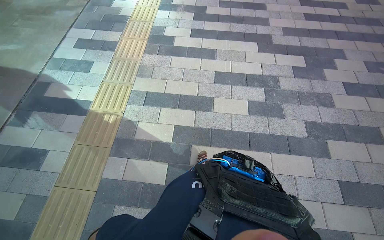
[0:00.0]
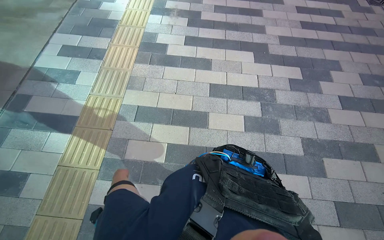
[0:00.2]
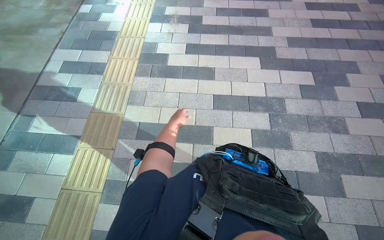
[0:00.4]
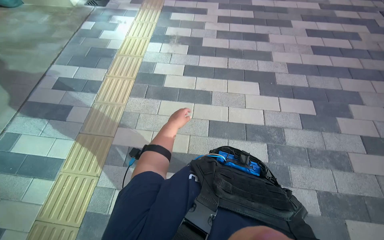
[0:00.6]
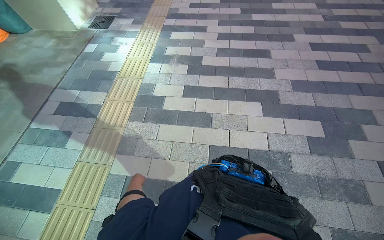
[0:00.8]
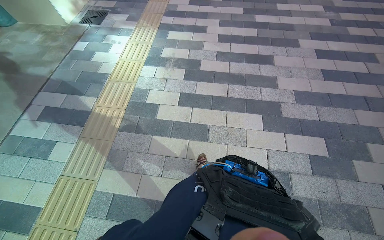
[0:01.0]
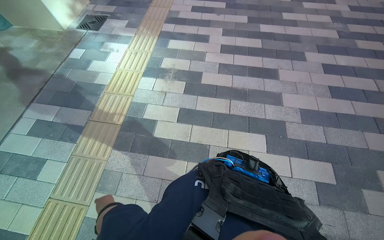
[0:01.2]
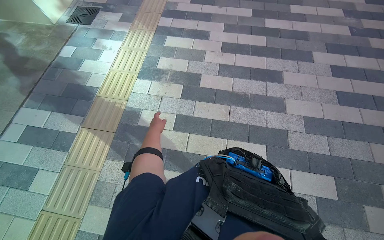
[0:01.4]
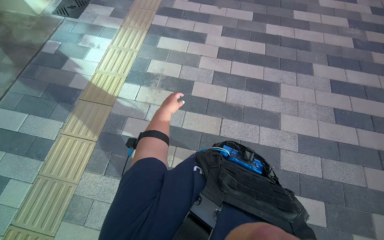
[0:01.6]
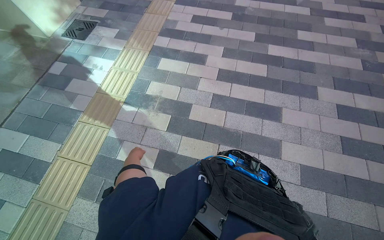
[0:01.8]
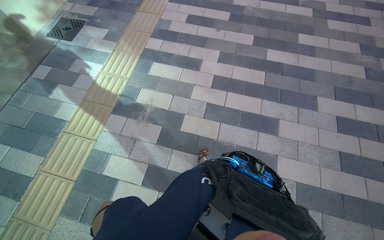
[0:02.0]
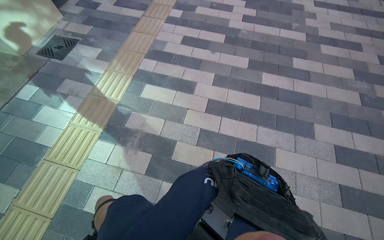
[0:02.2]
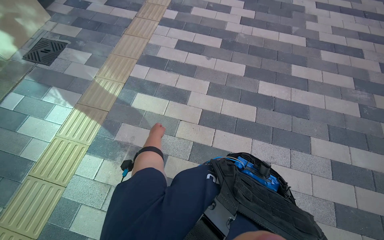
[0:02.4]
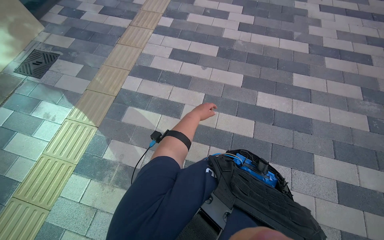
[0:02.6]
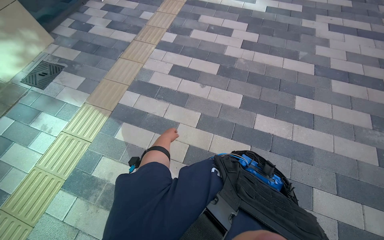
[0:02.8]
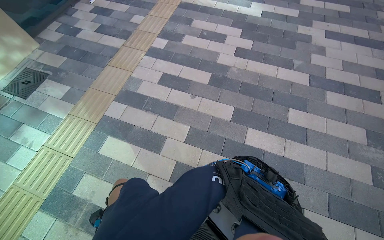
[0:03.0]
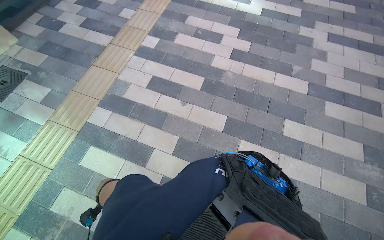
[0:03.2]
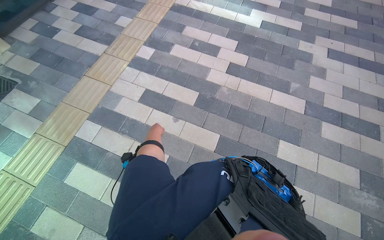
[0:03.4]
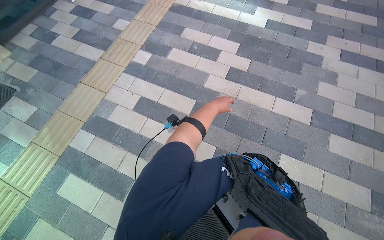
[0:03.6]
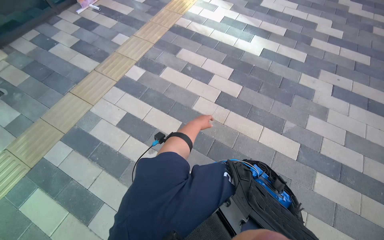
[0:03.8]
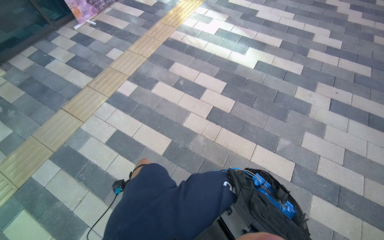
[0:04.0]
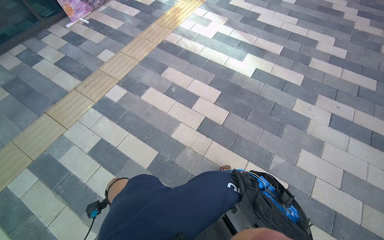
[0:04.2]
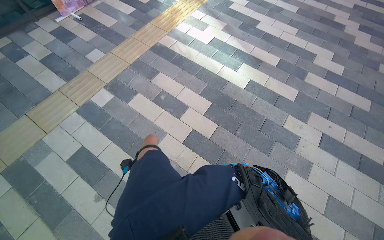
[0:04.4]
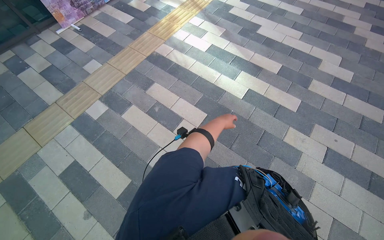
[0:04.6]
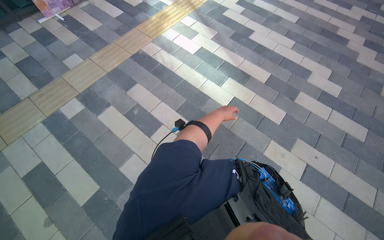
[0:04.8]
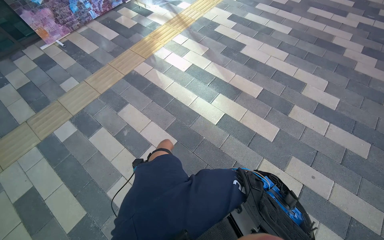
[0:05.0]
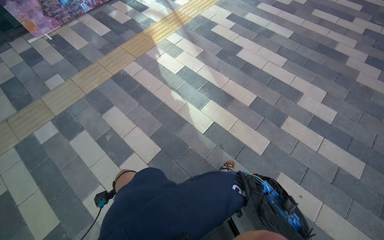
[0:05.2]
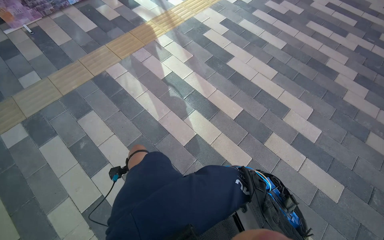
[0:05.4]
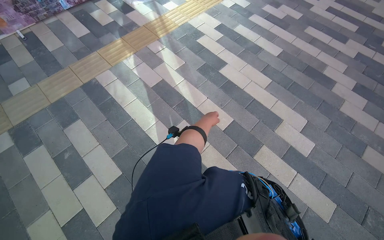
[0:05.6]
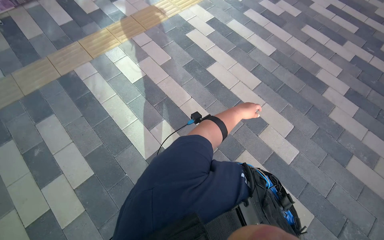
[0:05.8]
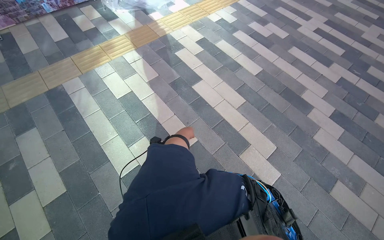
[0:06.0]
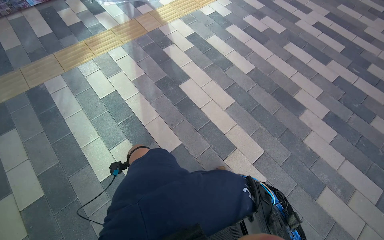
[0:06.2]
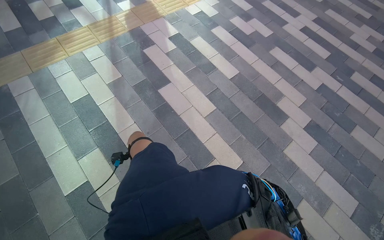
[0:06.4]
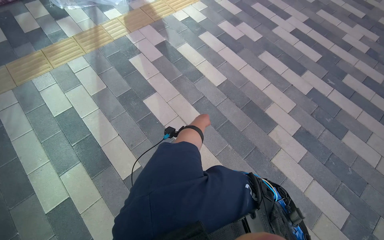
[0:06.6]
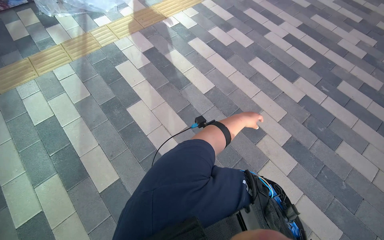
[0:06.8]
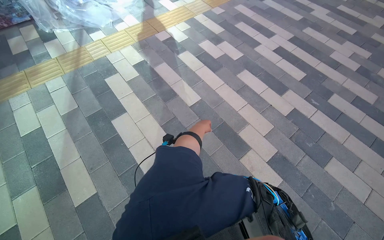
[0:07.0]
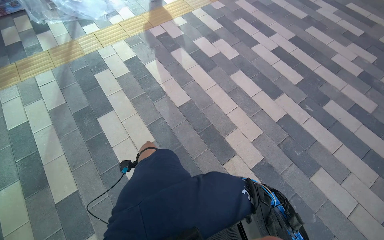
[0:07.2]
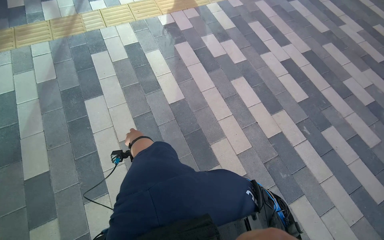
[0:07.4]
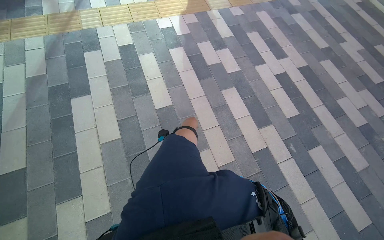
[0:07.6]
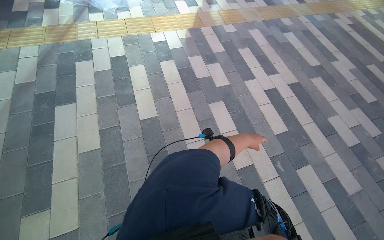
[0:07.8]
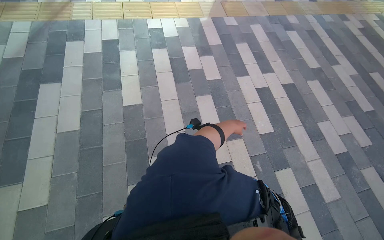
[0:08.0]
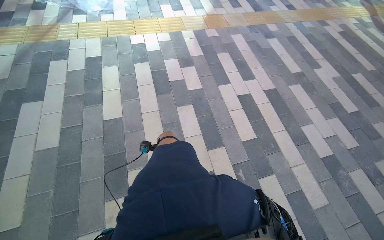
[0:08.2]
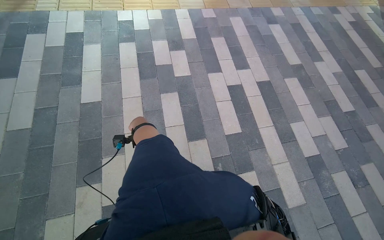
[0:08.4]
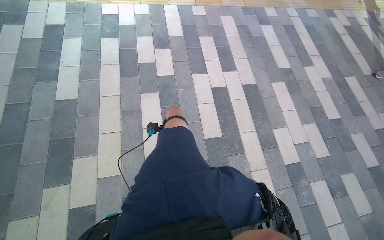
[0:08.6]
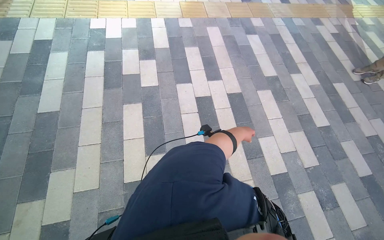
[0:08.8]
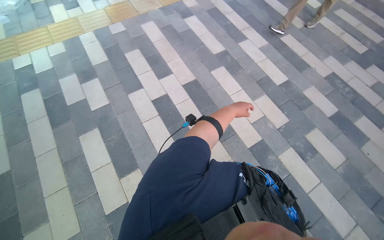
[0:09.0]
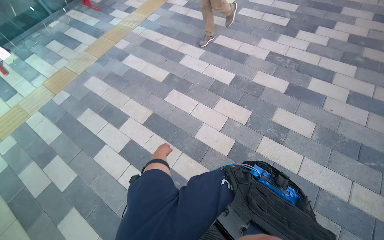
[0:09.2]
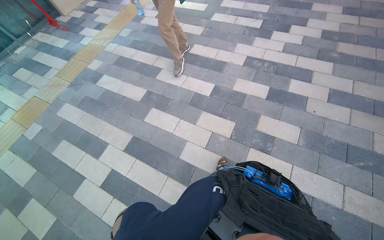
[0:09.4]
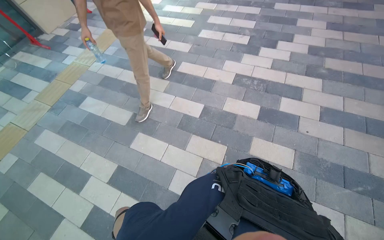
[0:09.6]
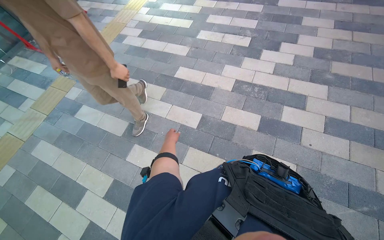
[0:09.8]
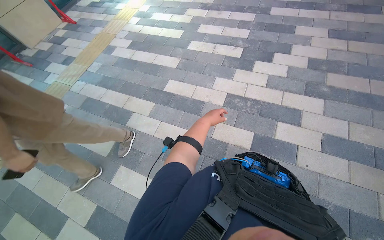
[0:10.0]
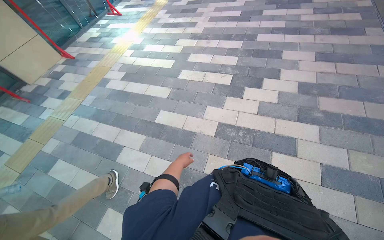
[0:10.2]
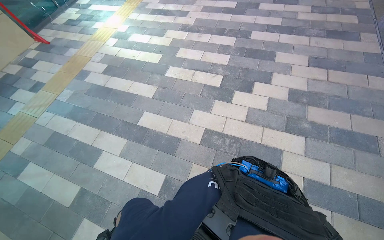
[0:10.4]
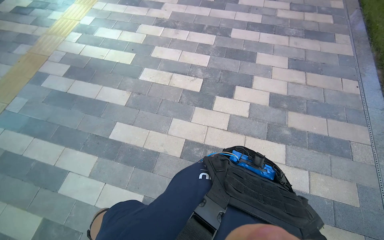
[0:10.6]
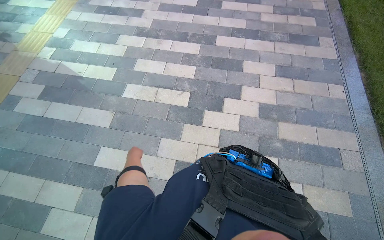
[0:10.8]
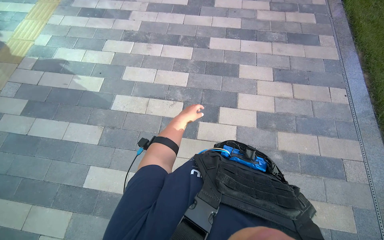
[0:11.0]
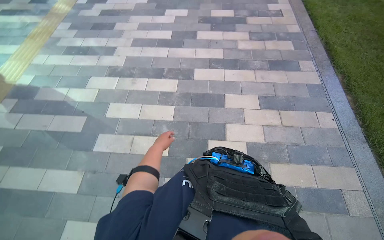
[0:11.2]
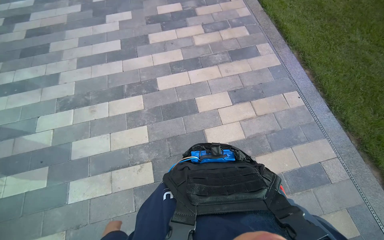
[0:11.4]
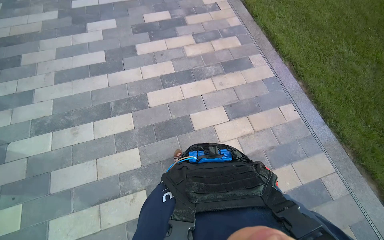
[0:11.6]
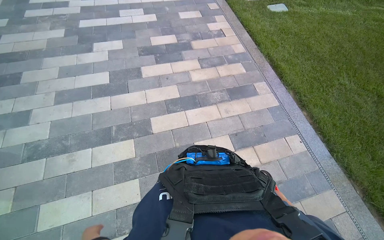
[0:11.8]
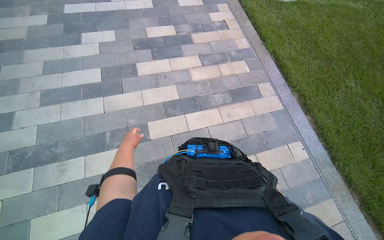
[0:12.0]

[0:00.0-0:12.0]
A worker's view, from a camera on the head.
Job: preparing cleaning supplies.
The whole recording: Walking with cleaning supplies. The worker walks through the building carrying a red bucket of cleaning supplies.
0:00.0 to 0:01.6: The camera is carried approximately 1.5 m.
0:01.6 to 0:03.0: The head travels approximately 1.5 m.
0:03.0 to 0:04.4: The camera is carried some 1.5 m.
0:04.4 to 0:06.0: The wearer moves some 1.5 m.
0:06.0 to 0:07.6: The head travels approximately 1.5 m.
0:07.6 to 0:09.0: The head travels to the right, about 1.5 m.
0:09.0 to 0:10.4: The wearer moves some 1.5 m. The scene turns some 40 degrees counterclockwise in the picture.
0:10.4 to 0:12.0: The camera is carried roughly 2 m. The wearer's head swings approximately 40 degrees to the right.

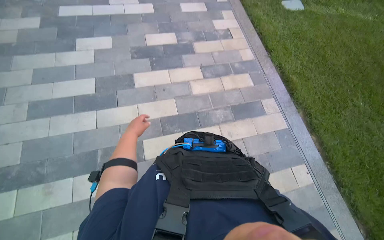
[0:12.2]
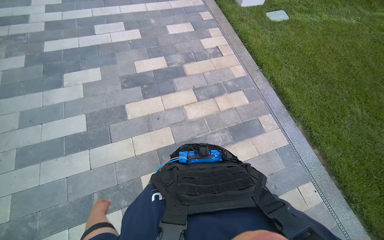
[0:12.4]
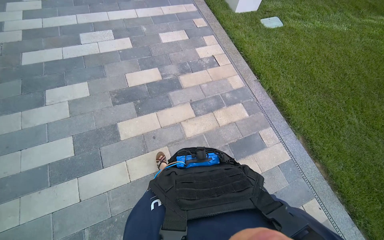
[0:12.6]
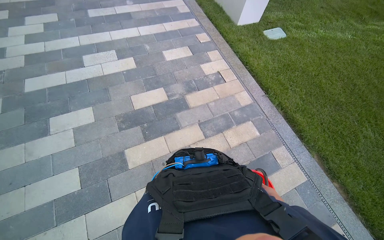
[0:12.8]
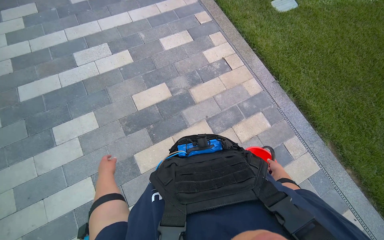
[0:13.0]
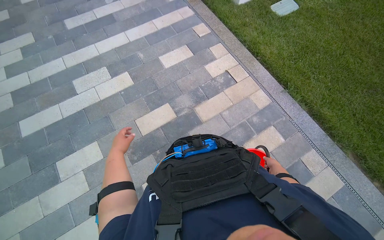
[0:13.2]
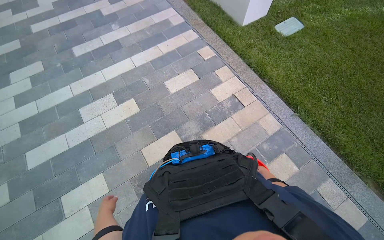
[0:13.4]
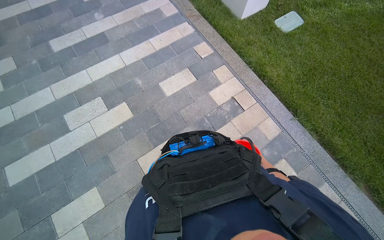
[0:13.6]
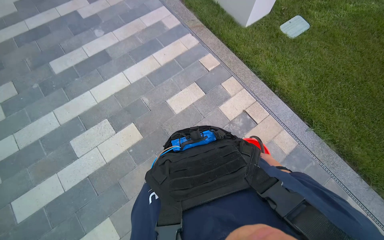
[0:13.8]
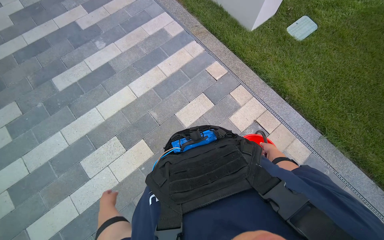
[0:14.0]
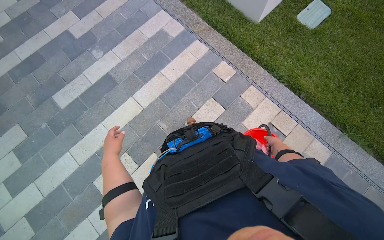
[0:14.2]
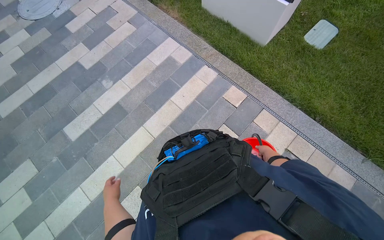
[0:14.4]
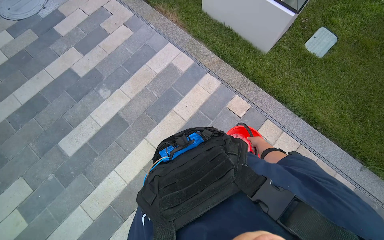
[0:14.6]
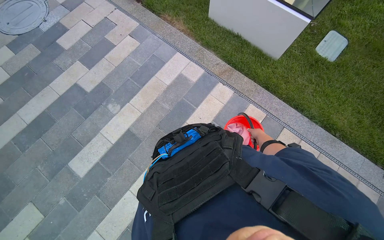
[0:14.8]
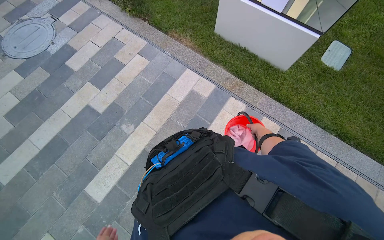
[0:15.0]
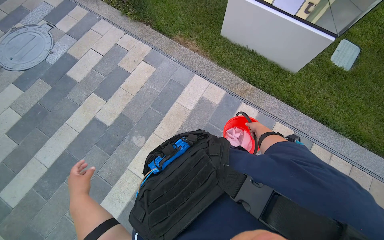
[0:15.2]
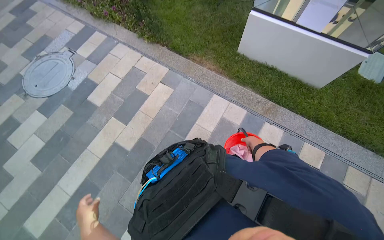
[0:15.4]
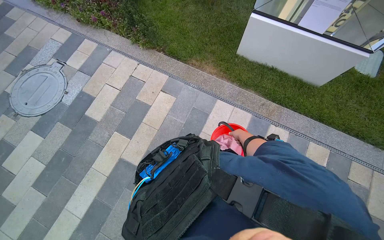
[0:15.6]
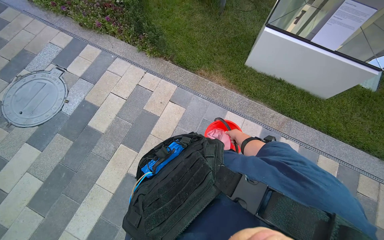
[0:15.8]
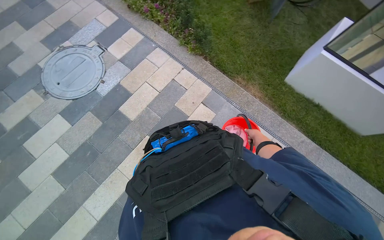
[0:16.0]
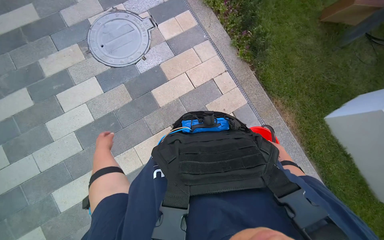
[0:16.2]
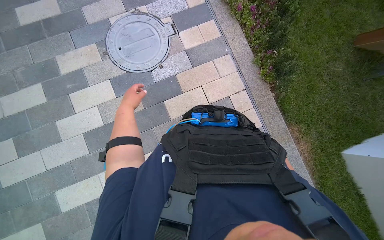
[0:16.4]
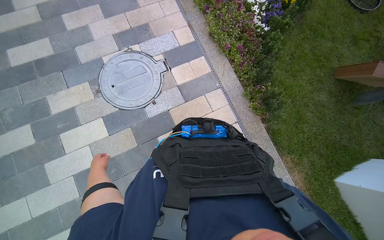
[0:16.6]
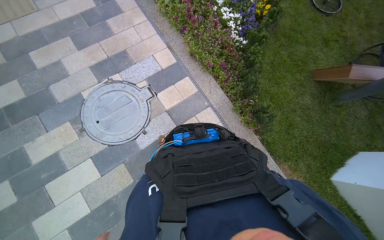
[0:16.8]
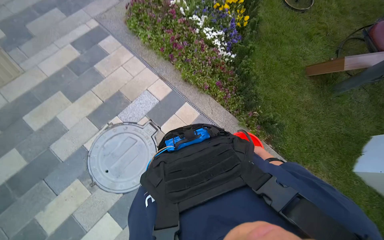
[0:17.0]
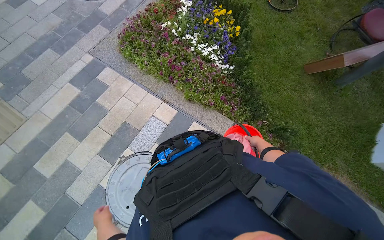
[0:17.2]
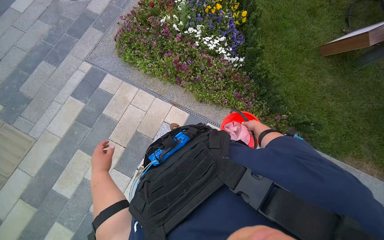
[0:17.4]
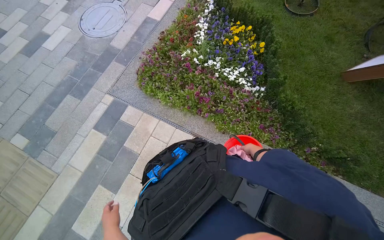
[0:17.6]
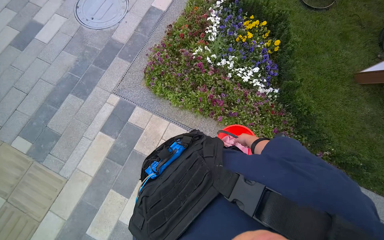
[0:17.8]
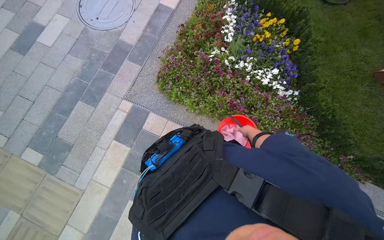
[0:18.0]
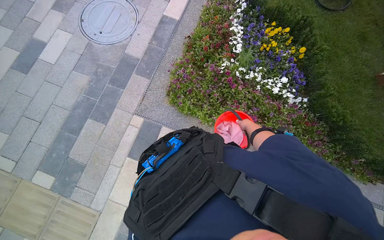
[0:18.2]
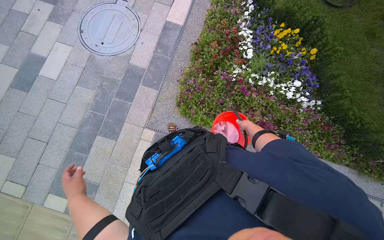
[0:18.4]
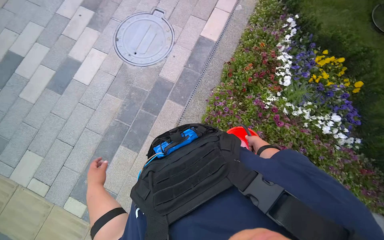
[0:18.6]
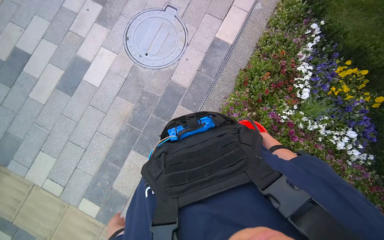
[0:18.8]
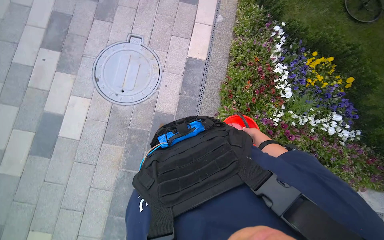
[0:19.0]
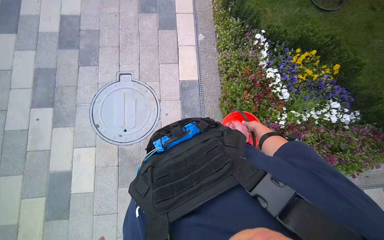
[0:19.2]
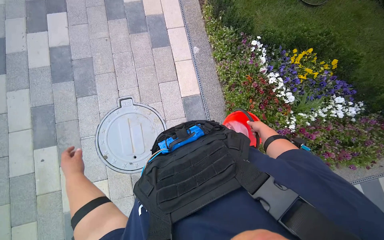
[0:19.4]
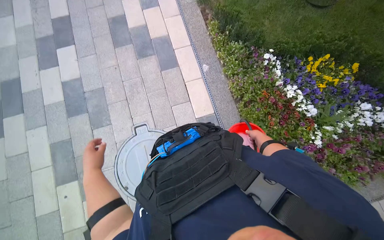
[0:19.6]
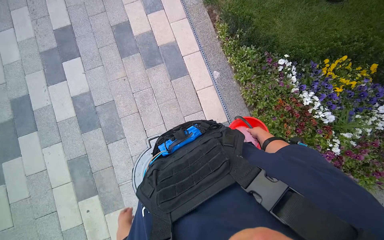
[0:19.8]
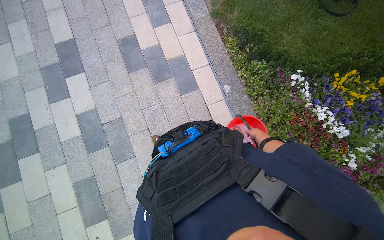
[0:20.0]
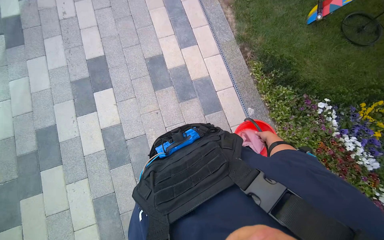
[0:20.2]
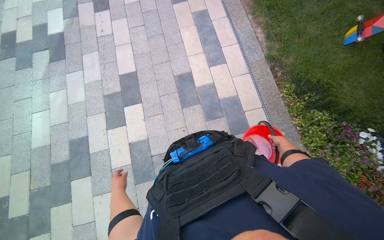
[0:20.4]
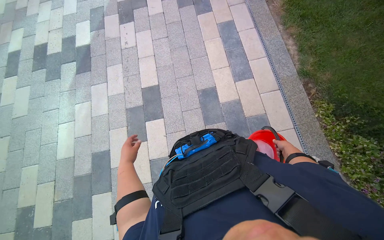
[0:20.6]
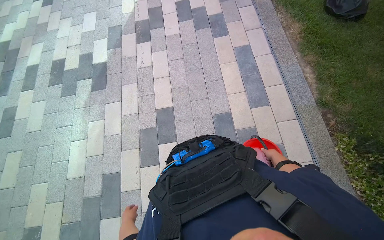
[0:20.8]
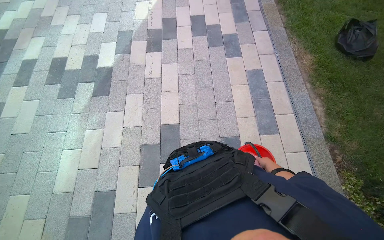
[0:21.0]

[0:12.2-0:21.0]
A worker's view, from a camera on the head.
Job: preparing cleaning supplies.
The whole recording: Walking with cleaning supplies. The worker walks through the building carrying a red bucket of cleaning supplies.
0:12.2 to 0:13.6: The camera travels about 1.5 m.
0:13.6 to 0:15.2: The camera is carried approximately 1.5 m.
0:15.2 to 0:16.6: The wearer moves approximately 1.5 m. The scene turns approximately 30 degrees clockwise in the picture.
0:16.6 to 0:18.0: The head travels roughly 1.5 m. The scene turns some 40 degrees counterclockwise in the picture.
0:18.0 to 0:19.6: The wearer moves about 1.5 m. The scene rotates counterclockwise by about 40 degrees.
0:19.6 to 0:21.0: The camera travels approximately 1.5 m.
